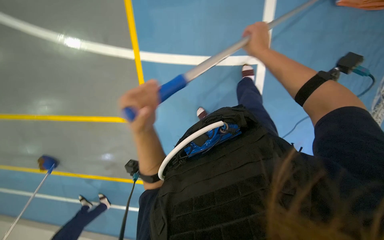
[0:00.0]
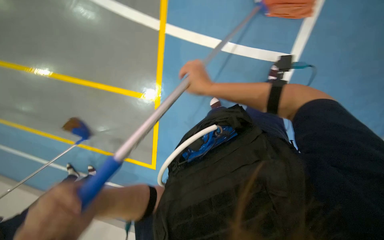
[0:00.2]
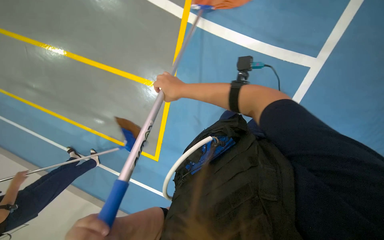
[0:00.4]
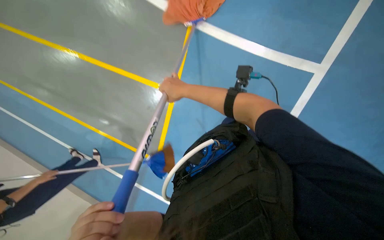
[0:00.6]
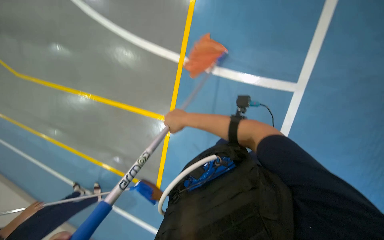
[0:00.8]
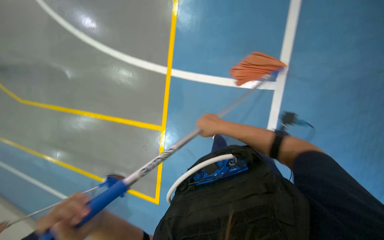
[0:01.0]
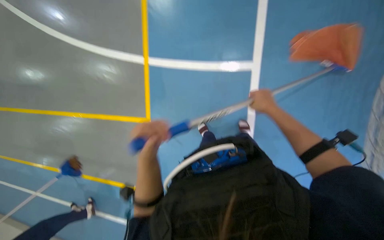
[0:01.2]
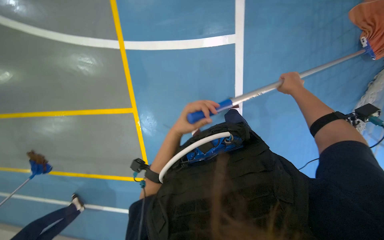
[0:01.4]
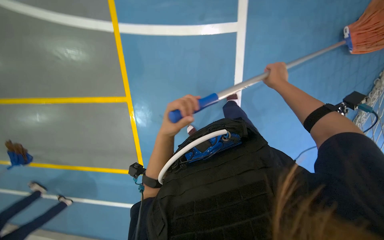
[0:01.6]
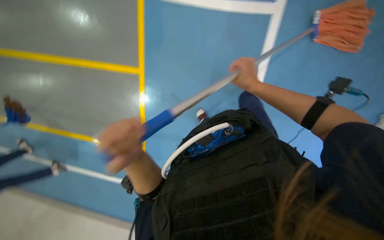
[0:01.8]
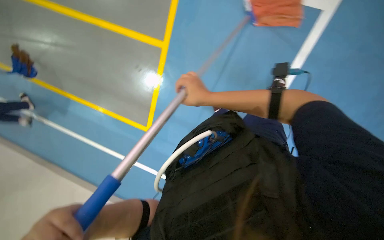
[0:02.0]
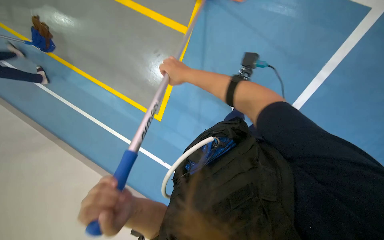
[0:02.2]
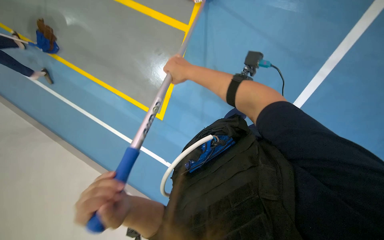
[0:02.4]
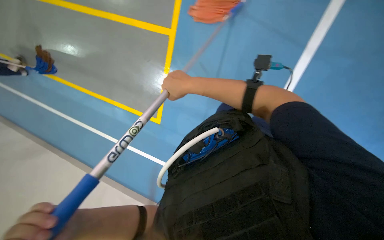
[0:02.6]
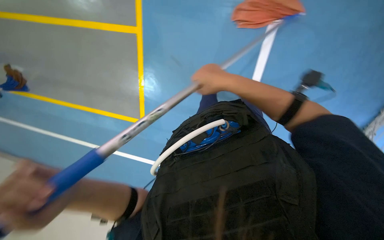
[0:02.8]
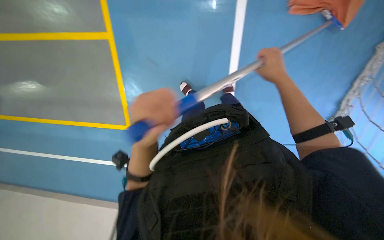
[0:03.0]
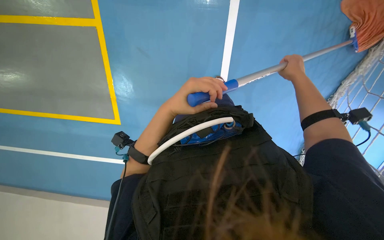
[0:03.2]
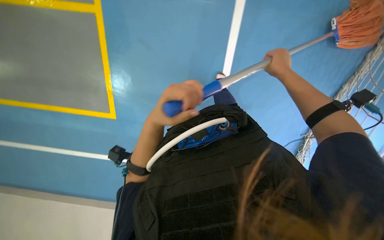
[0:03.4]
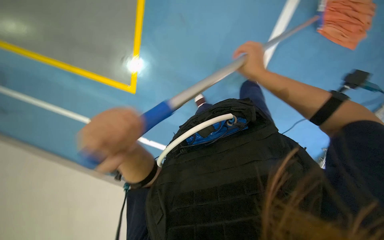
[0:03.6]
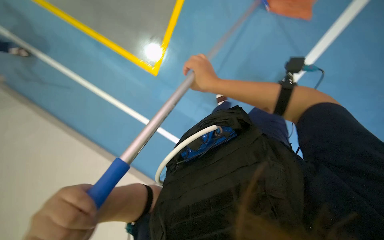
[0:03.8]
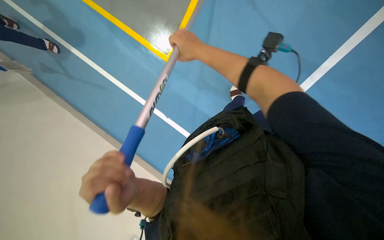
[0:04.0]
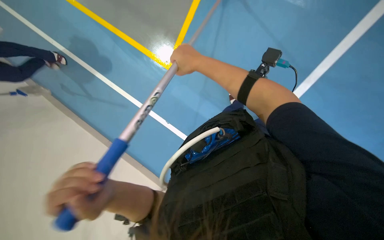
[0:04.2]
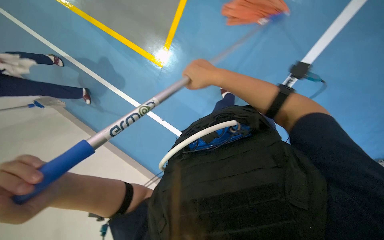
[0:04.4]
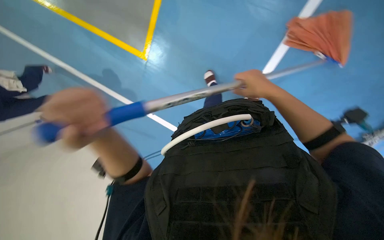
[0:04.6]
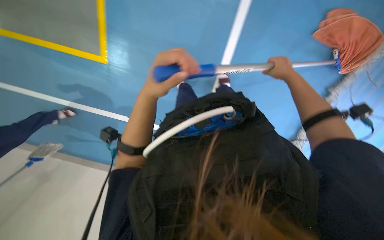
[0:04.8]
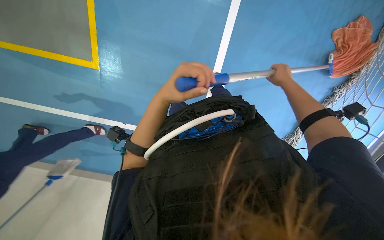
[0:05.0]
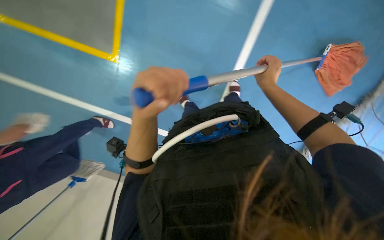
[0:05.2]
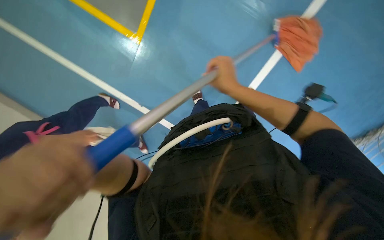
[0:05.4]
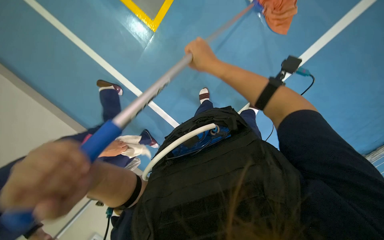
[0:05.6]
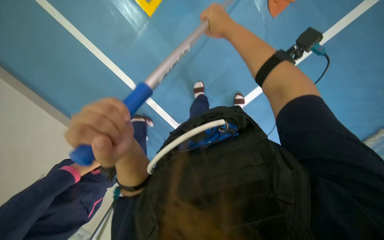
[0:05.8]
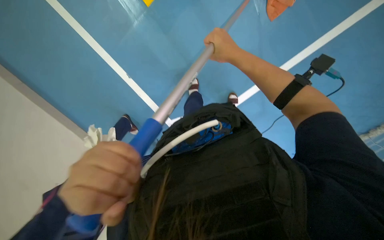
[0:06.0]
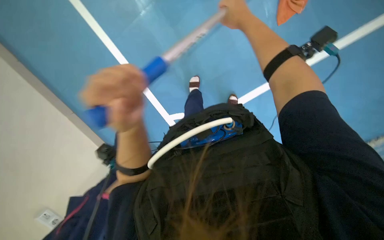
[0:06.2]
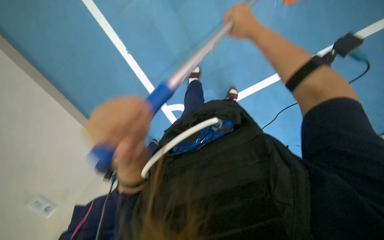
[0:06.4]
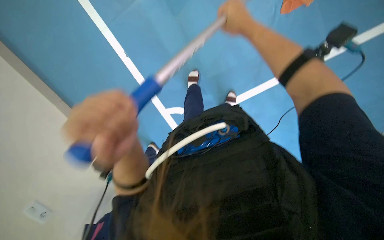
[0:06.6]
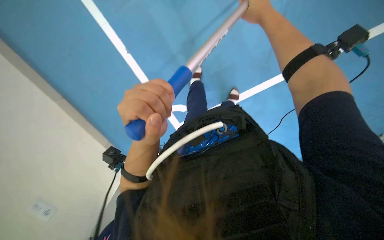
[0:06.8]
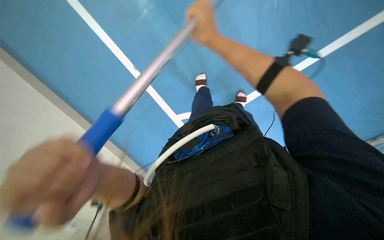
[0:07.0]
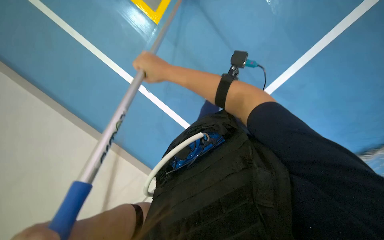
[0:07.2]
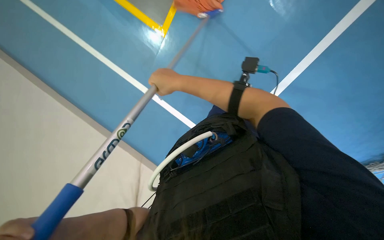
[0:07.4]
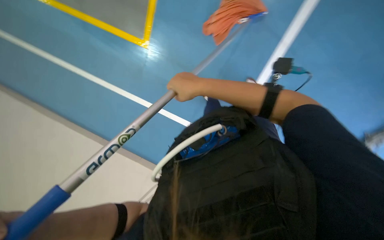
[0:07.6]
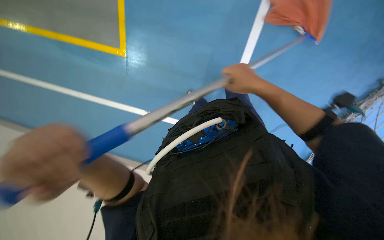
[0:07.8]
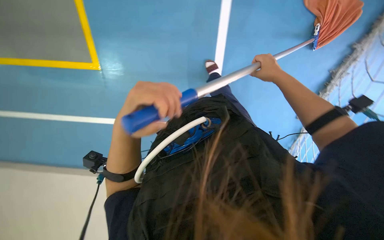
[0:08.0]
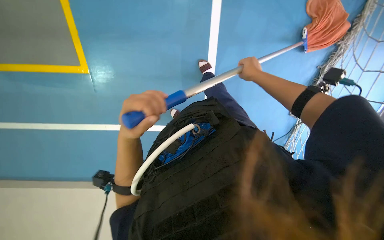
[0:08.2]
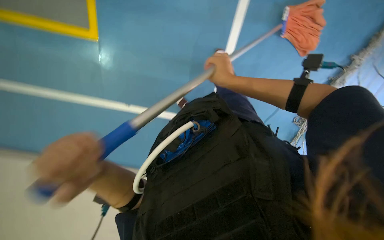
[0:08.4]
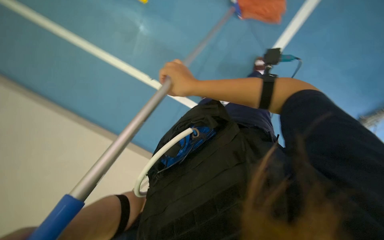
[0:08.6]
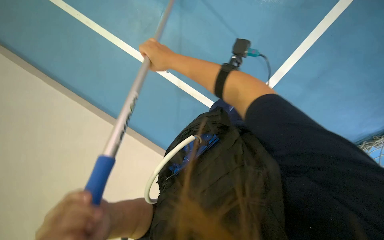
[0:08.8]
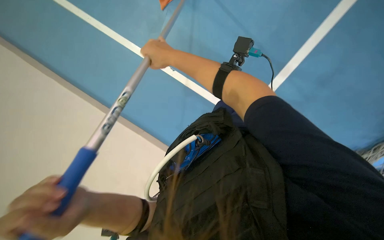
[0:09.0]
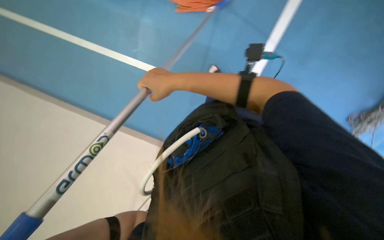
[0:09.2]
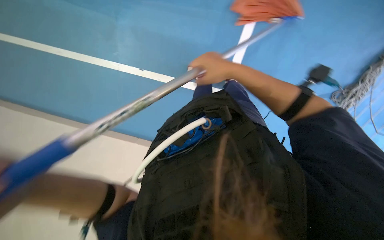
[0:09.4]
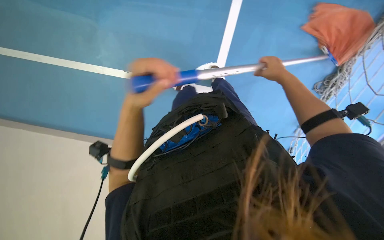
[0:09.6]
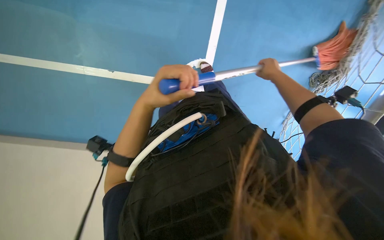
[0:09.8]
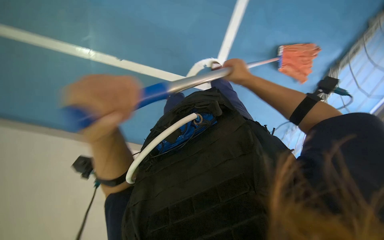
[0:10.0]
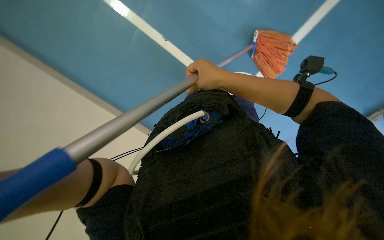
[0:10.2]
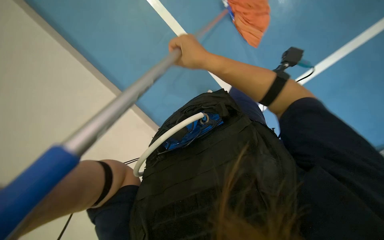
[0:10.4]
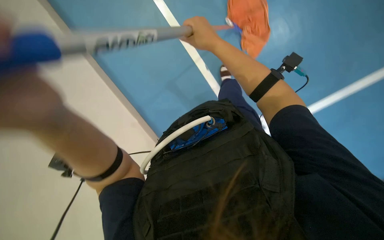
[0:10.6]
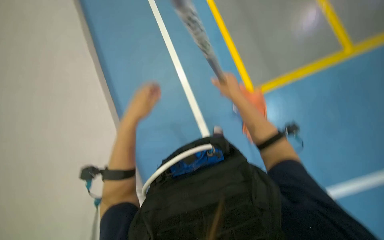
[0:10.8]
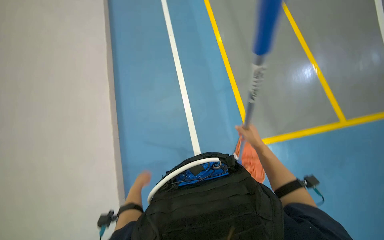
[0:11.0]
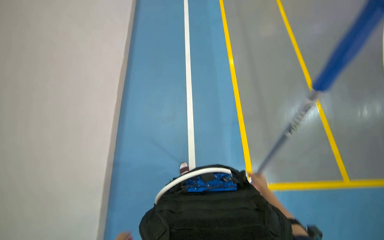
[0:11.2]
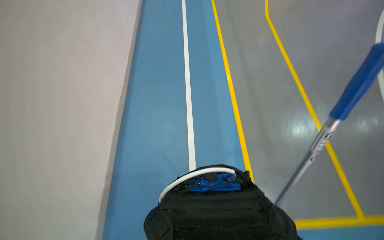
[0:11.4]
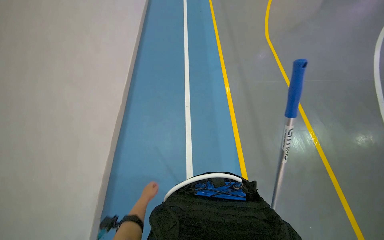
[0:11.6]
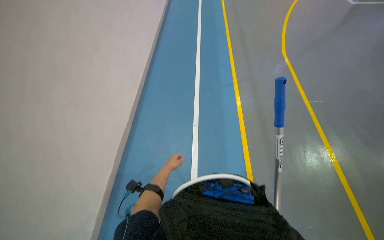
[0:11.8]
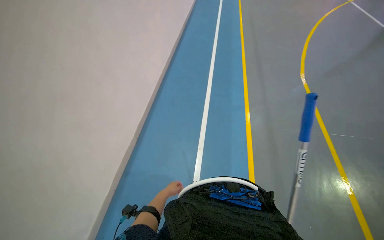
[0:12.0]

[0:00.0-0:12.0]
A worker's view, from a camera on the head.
Job: mopping floor.
The whole recording: Mopping sports court floor. The worker mops the blue sports court floor and wrings the mop in a bucket.
0:03.0 to 0:04.4: The two hands go approximately 20 cm to the left.
0:04.4 to 0:06.0: The left hand shifts roughly 20 cm to the right and up the picture. Meanwhile the right hand travels to the right and back again, some 35 cm each way.
0:06.0 to 0:07.6: The right hand moves left and right over some 25 cm, changing direction 2 times.
0:10.4 to 0:12.0: The wearer looks about 25 degrees further to the left.

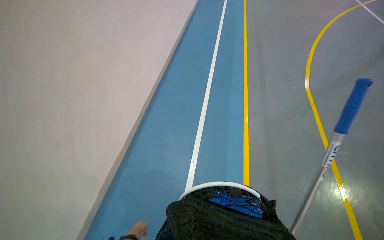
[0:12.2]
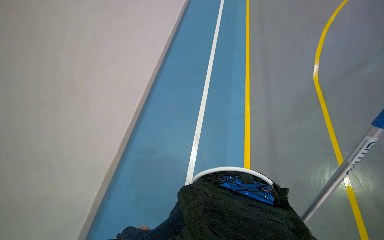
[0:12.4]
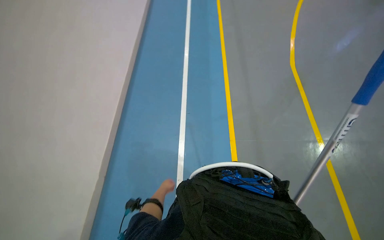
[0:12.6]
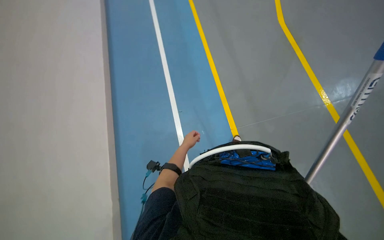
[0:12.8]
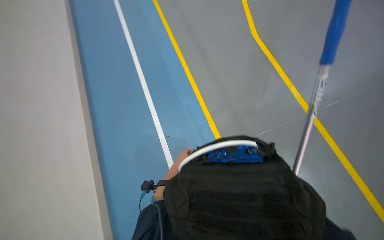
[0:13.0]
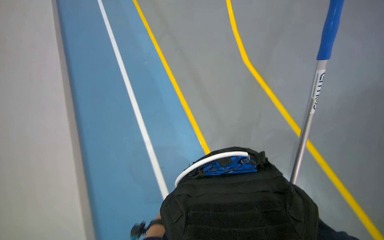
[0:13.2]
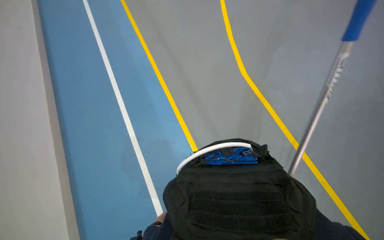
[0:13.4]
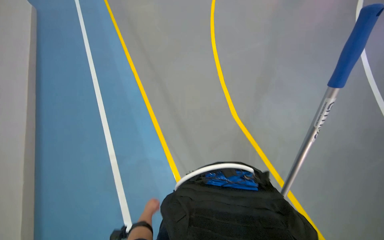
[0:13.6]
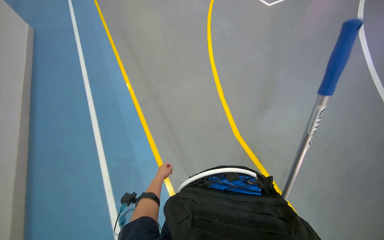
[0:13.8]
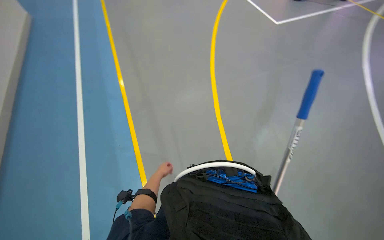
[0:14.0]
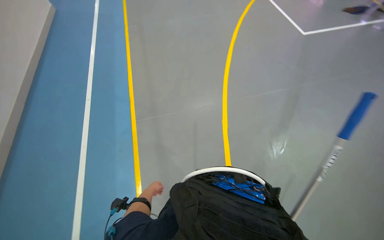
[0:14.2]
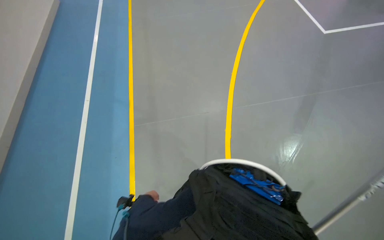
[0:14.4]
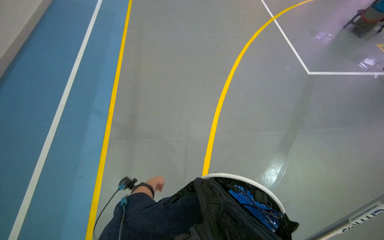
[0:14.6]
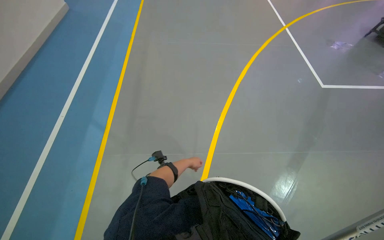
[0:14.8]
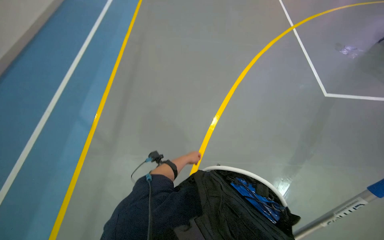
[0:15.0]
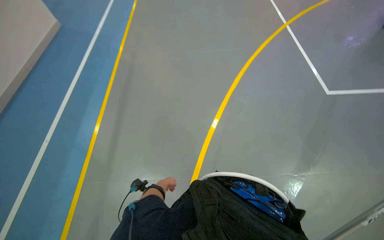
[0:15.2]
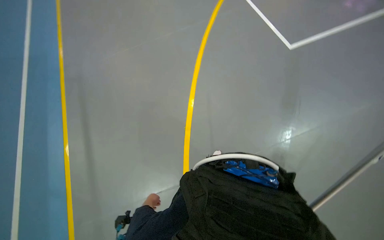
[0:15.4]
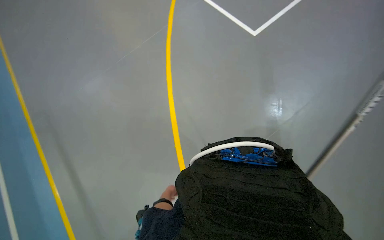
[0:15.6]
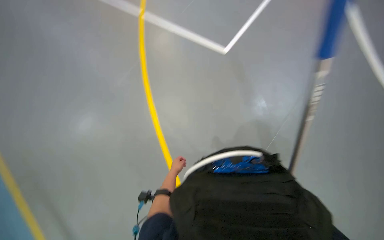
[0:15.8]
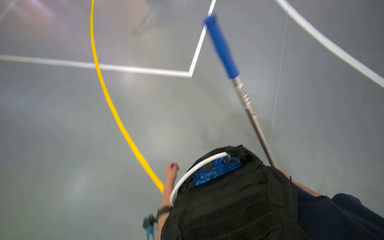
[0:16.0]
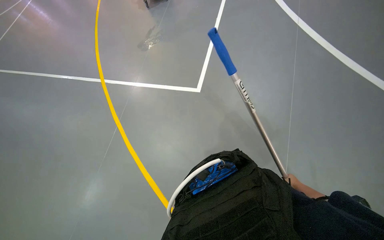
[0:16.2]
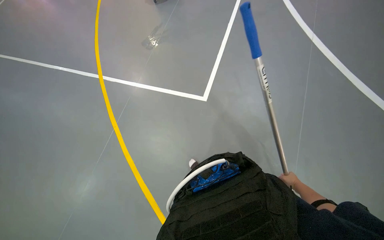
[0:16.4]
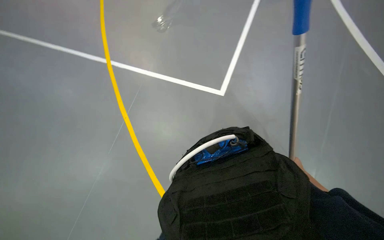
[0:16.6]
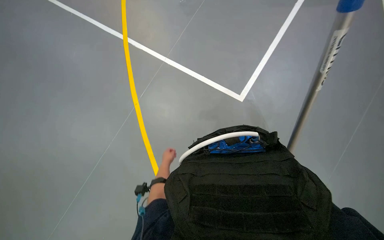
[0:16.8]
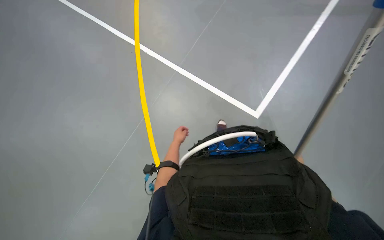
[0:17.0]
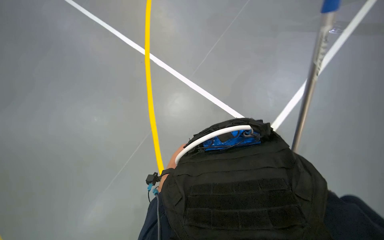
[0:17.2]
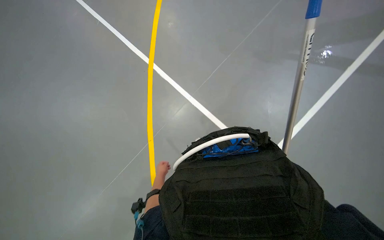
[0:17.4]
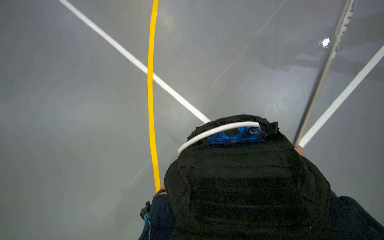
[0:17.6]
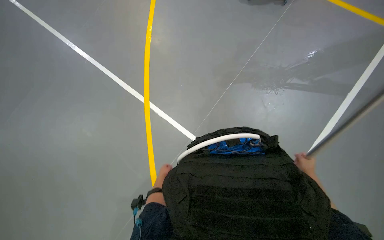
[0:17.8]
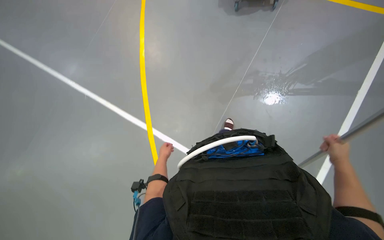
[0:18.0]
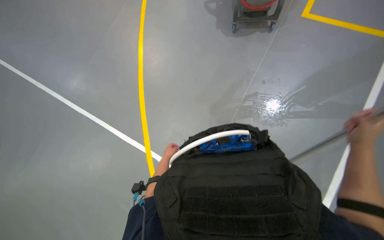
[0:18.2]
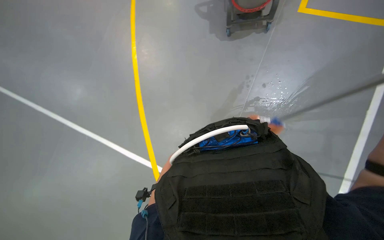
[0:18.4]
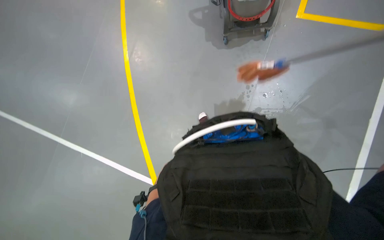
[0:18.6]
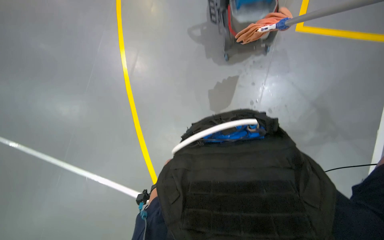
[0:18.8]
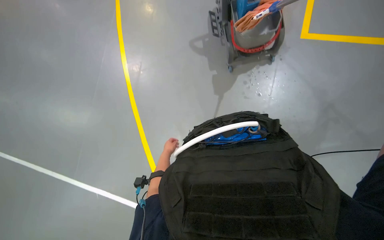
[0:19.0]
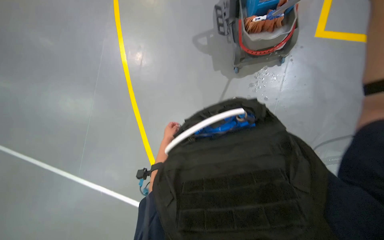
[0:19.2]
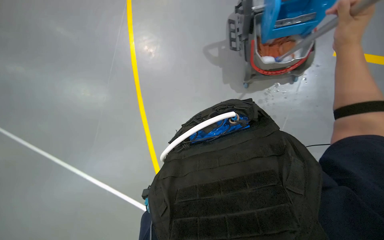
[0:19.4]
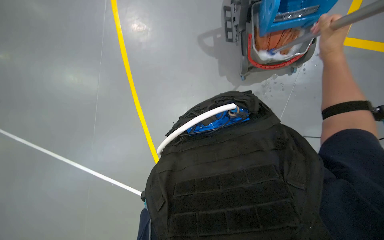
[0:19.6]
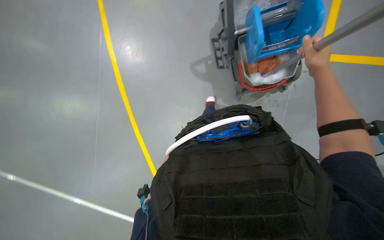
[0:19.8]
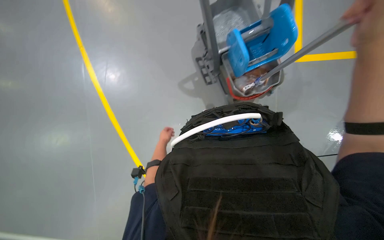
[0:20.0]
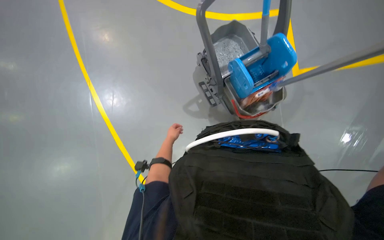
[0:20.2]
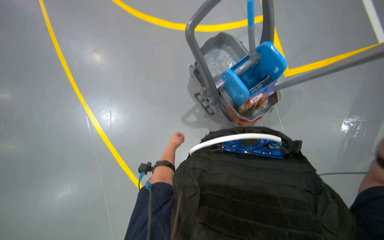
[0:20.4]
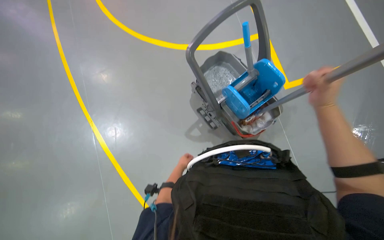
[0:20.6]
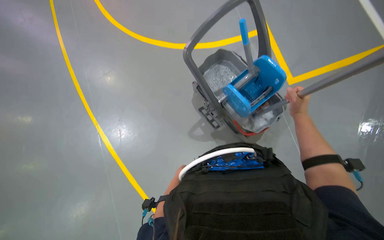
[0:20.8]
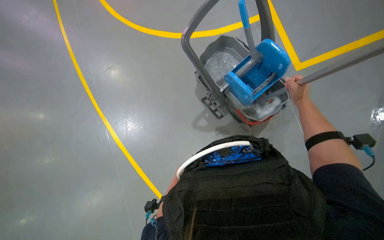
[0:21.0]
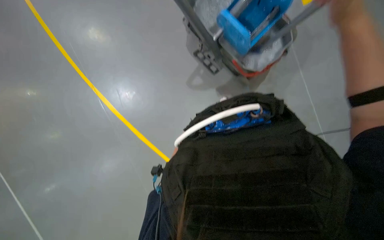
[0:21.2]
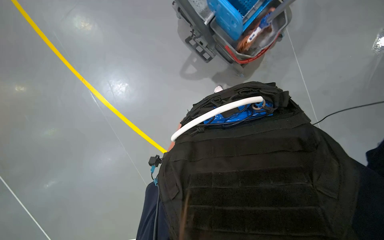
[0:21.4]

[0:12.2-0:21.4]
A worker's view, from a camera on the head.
Job: mopping floor.
The whole recording: Mopping sports court floor. The worker mops the blue sports court floor and wrings the mop in a bucket.
0:15.2 to 0:16.8: The head turns to the right by about 25 degrees. The view tilts some 15 degrees upward.
0:16.8 to 0:18.4: The view tips upward by some 15 degrees. The left hand goes up and down the picture, about 20 cm each way, reversing 2 times.
0:18.4 to 0:19.8: The camera pitches upward, by approximately 15 degrees. The left hand is displaced up the picture and nearer to the camera by about 20 cm.
0:19.8 to 0:21.4: The scene turns roughly 25 degrees counterclockwise in the picture.
